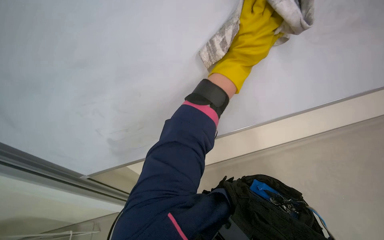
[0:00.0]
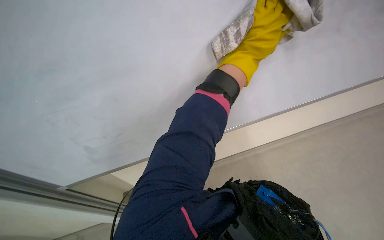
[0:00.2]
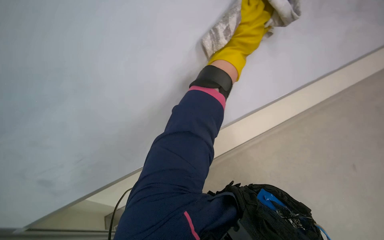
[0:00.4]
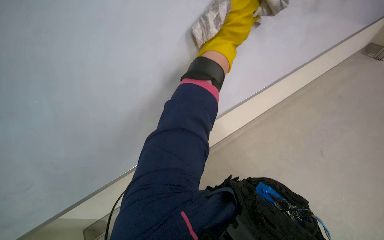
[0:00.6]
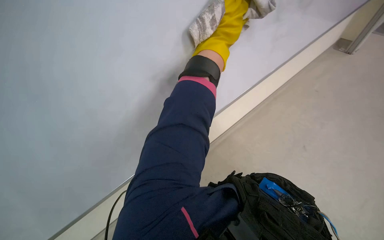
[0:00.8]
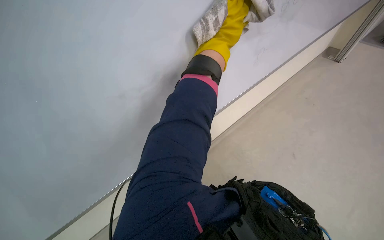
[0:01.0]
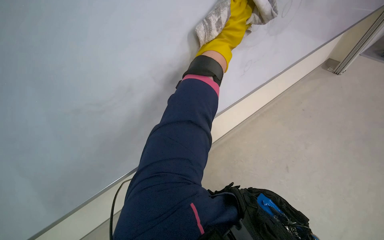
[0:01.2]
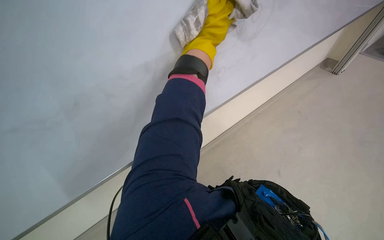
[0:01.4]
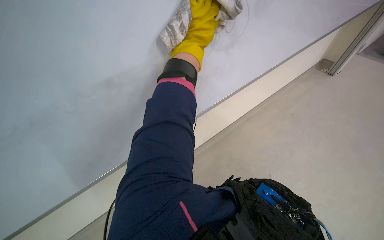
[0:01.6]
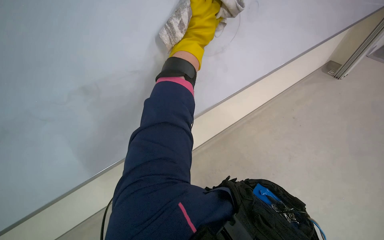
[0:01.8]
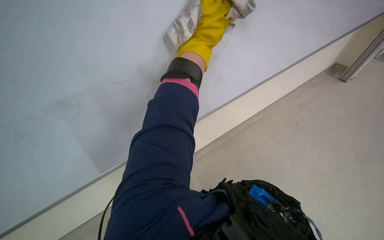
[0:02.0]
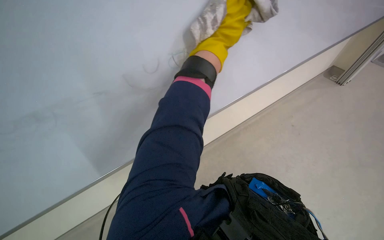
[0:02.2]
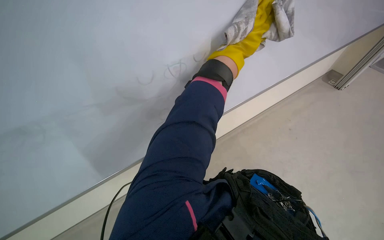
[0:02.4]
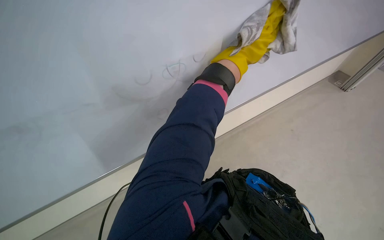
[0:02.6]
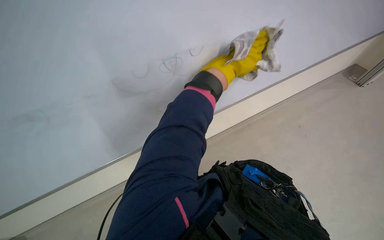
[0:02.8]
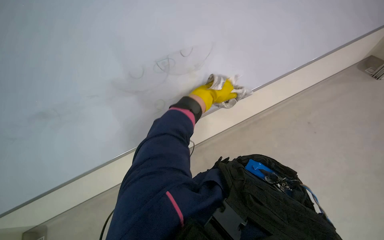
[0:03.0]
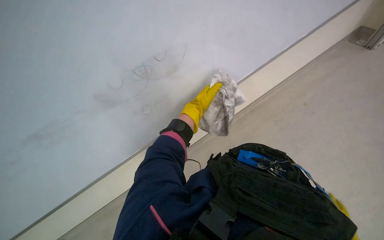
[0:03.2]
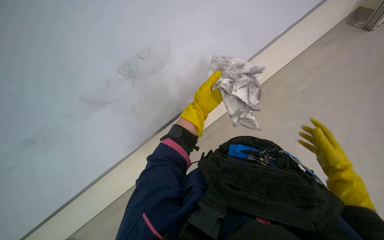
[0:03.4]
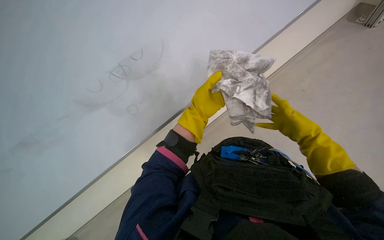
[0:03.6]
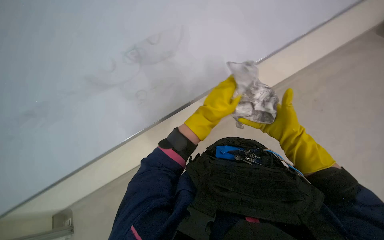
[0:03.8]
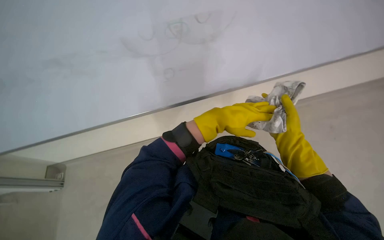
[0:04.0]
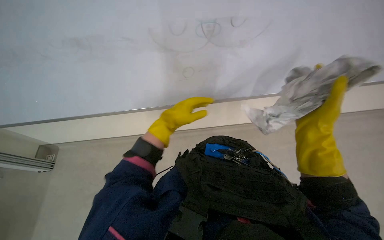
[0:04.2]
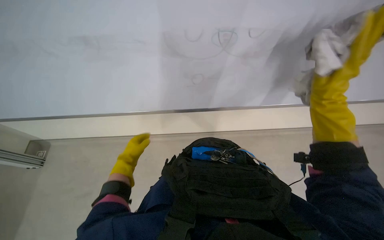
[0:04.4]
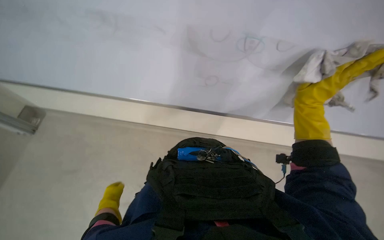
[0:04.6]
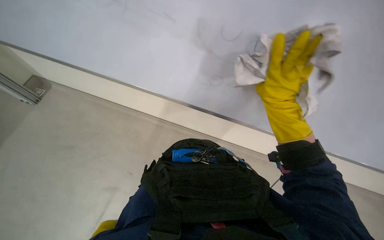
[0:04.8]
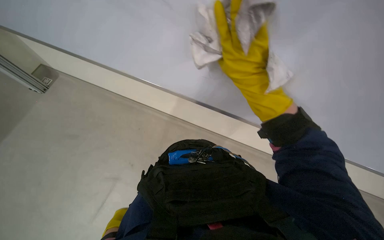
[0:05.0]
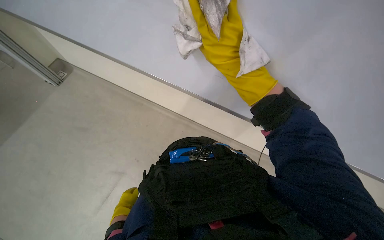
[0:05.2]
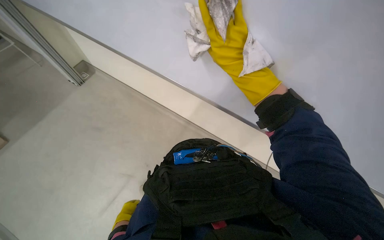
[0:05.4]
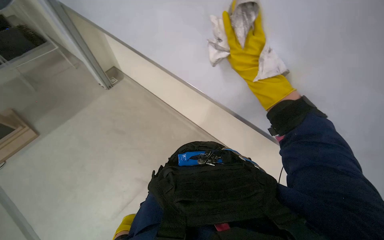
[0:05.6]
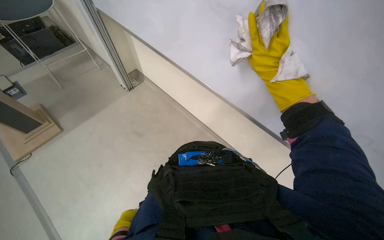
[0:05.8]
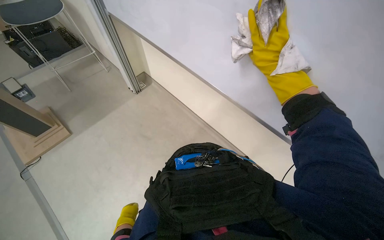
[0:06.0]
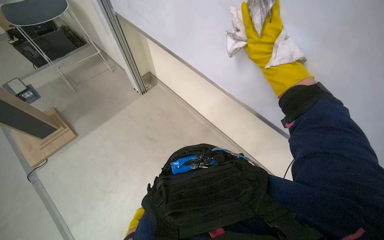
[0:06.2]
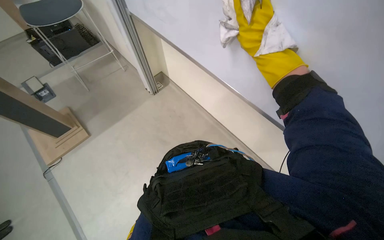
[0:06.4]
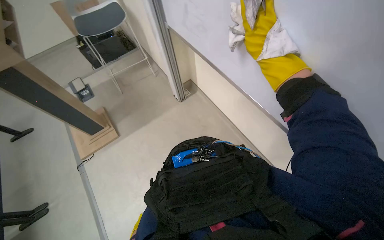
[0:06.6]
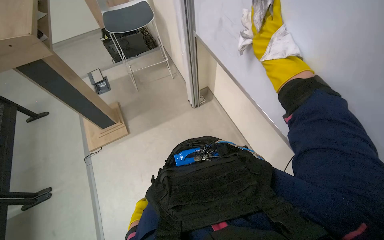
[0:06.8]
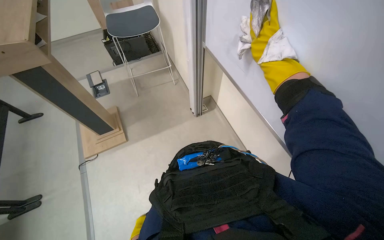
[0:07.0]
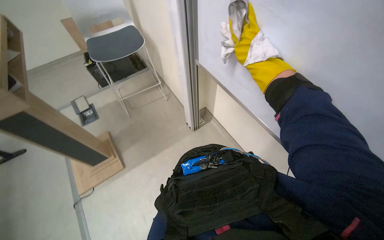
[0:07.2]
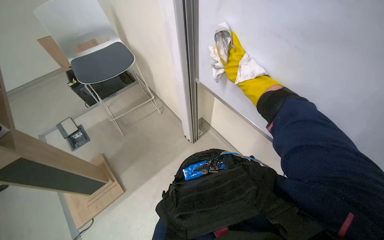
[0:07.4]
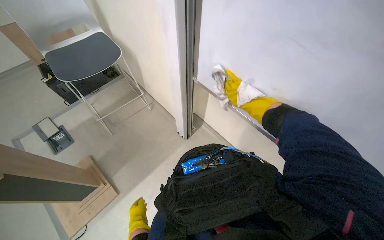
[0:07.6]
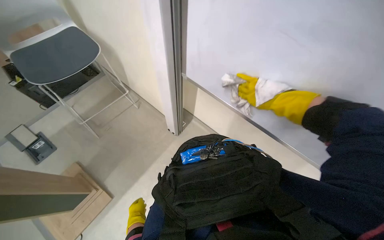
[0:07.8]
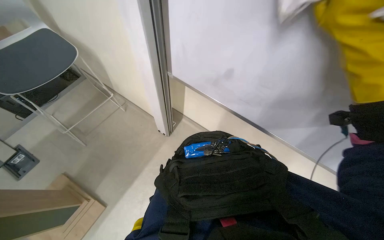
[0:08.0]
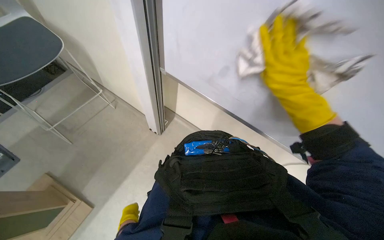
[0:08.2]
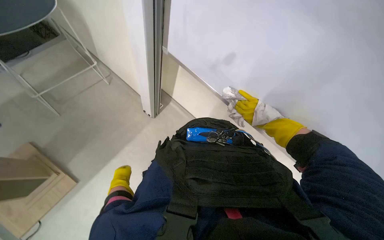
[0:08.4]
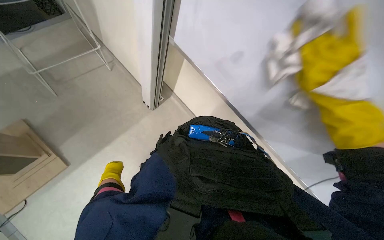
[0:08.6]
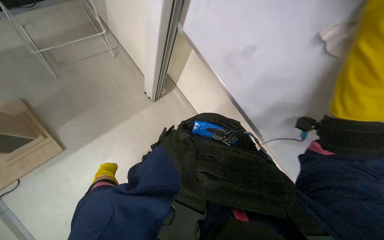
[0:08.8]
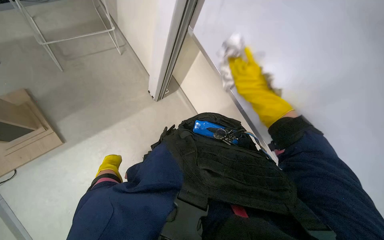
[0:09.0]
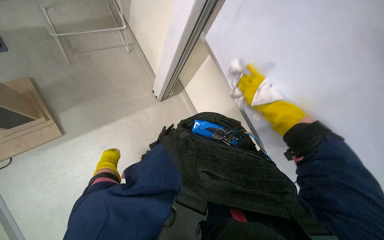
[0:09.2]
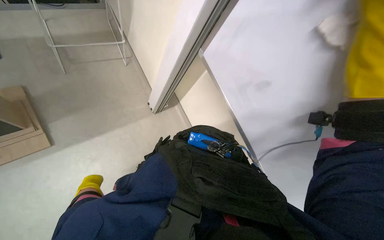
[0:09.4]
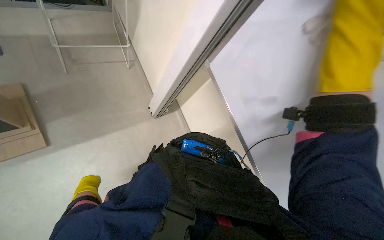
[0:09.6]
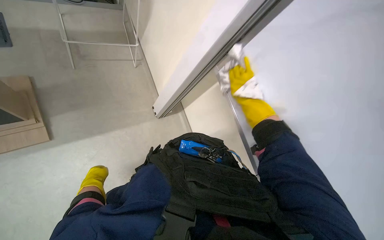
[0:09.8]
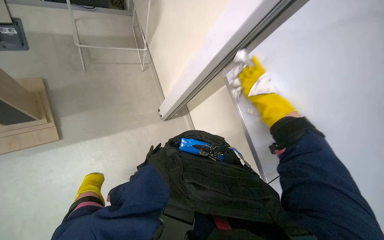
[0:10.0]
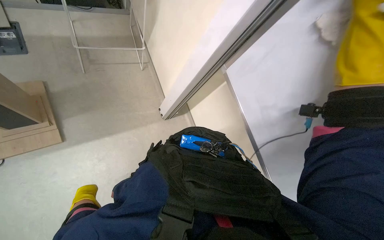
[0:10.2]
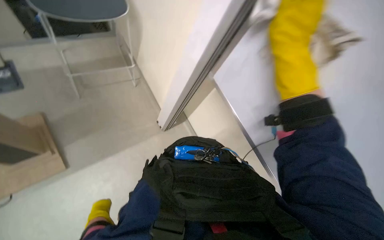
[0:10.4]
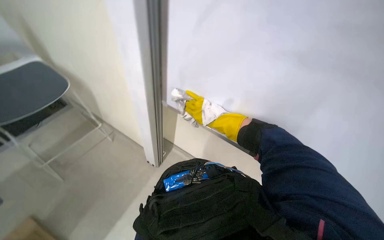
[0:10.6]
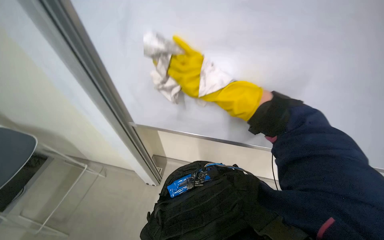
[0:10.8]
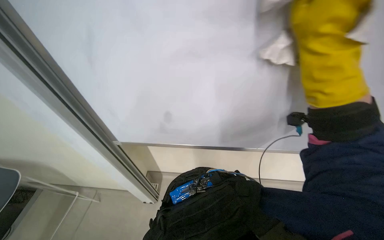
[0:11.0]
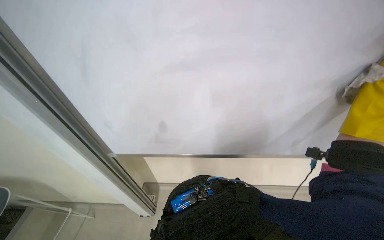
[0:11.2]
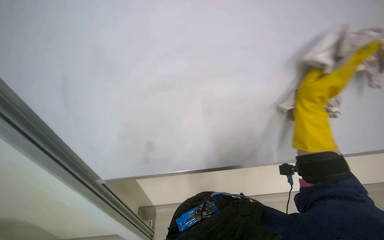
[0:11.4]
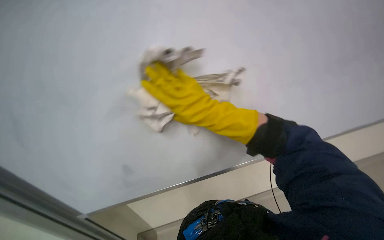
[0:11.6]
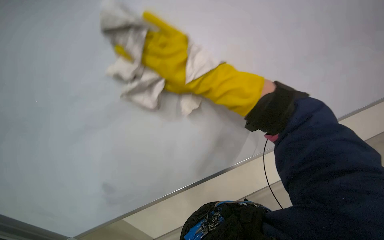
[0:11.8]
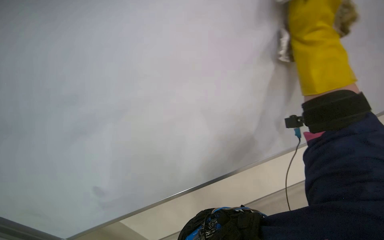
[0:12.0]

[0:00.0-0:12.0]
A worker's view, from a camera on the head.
Job: wiping surfaces.
The whole recording: Wiping a large whiteboard. The worker wipes a large whiteboard with a cloth.
0:00.0 to 0:01.6: The head rotates about 15 degrees to the right. The wearer looks approximately 25 degrees further upward.
0:07.6 to 0:09.0: The view pans to the right by about 15 degrees.
0:09.0 to 0:10.4: The left hand goes nearer and farther, some 20 cm each way, reversing 2 times.
0:10.4 to 0:12.0: The head turns to the right by approximately 45 degrees. The wearer looks roughly 15 degrees further upward.

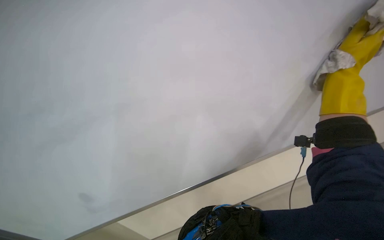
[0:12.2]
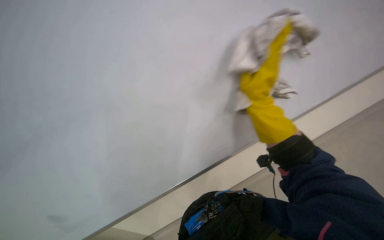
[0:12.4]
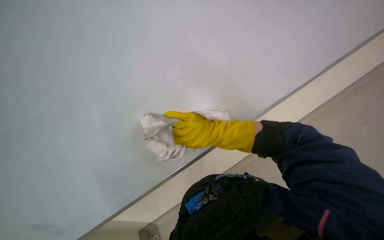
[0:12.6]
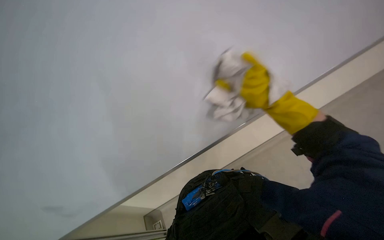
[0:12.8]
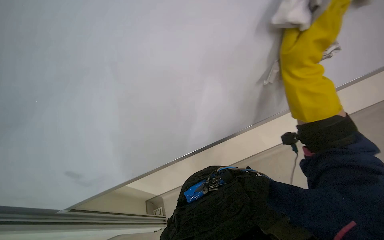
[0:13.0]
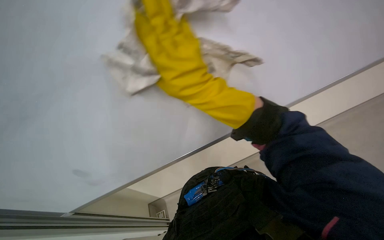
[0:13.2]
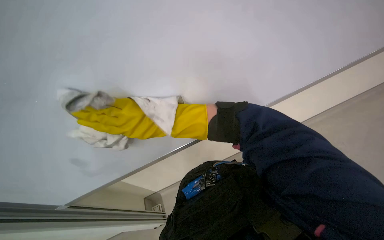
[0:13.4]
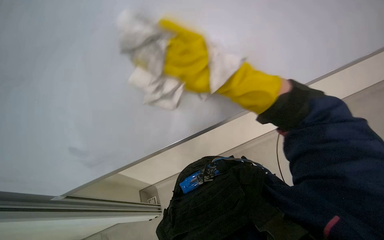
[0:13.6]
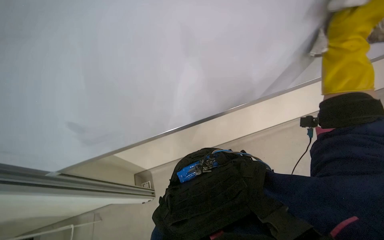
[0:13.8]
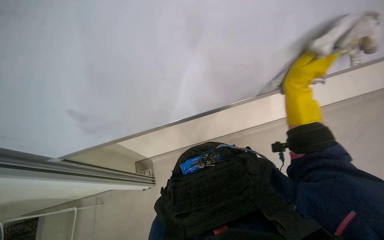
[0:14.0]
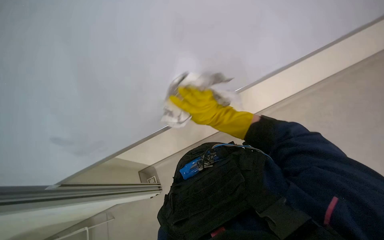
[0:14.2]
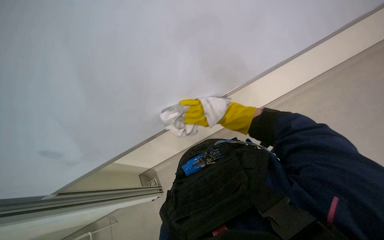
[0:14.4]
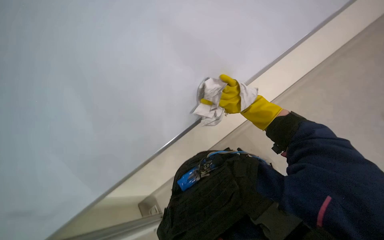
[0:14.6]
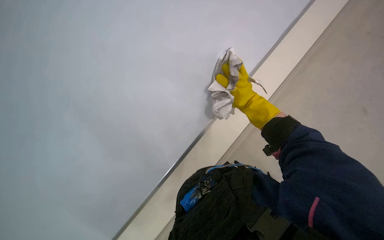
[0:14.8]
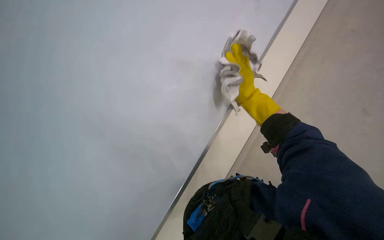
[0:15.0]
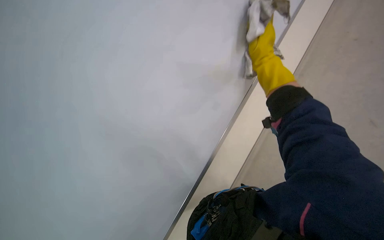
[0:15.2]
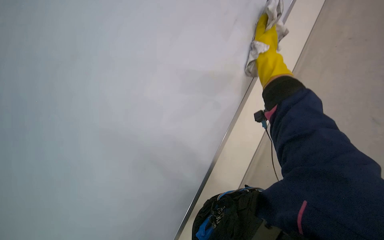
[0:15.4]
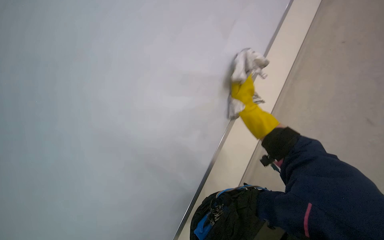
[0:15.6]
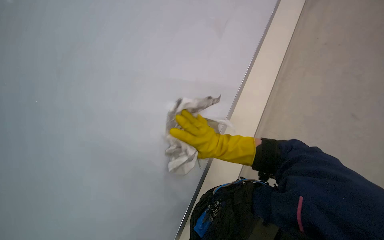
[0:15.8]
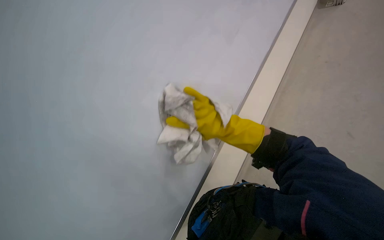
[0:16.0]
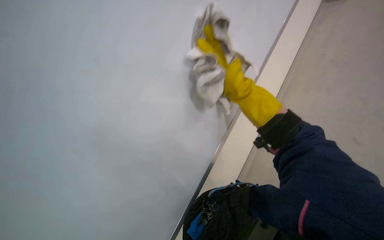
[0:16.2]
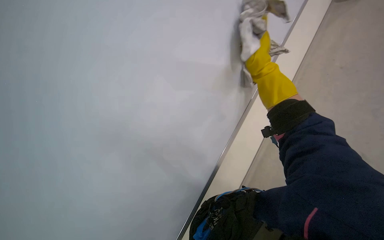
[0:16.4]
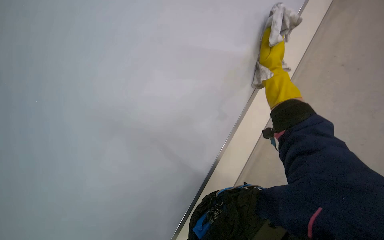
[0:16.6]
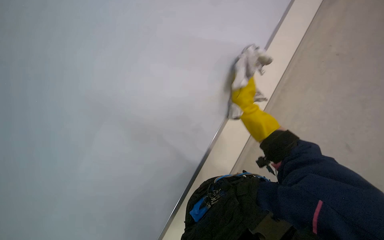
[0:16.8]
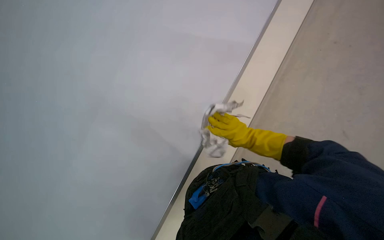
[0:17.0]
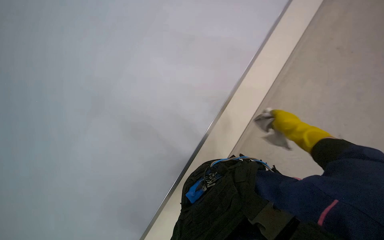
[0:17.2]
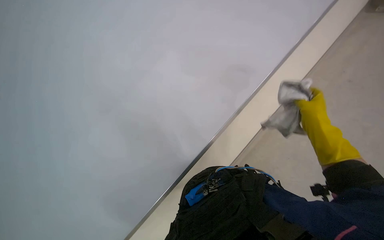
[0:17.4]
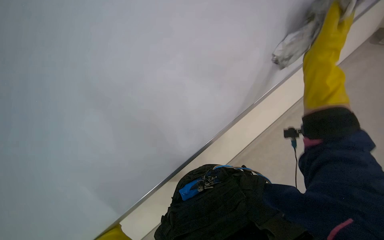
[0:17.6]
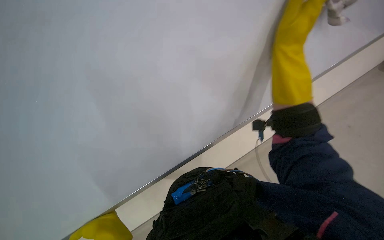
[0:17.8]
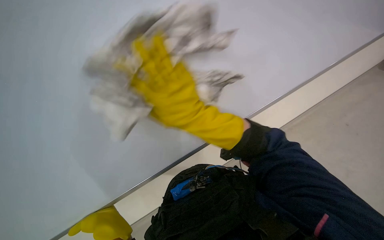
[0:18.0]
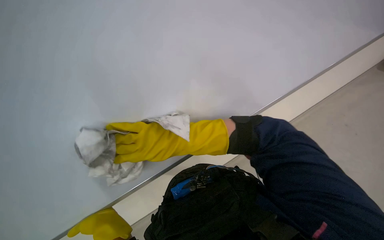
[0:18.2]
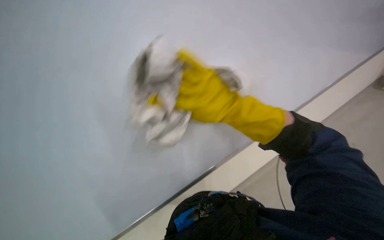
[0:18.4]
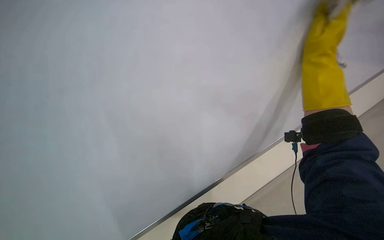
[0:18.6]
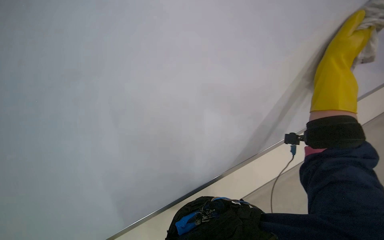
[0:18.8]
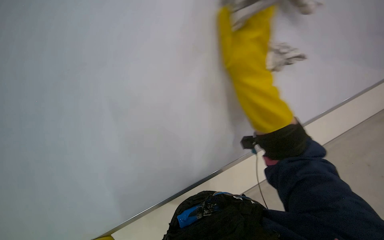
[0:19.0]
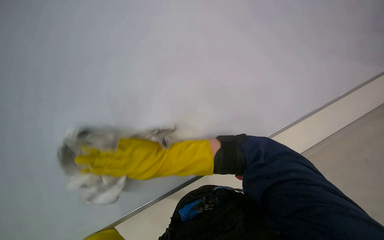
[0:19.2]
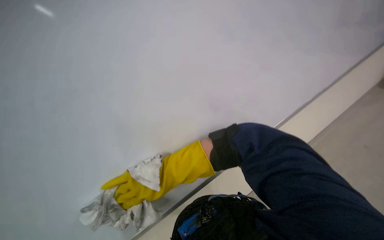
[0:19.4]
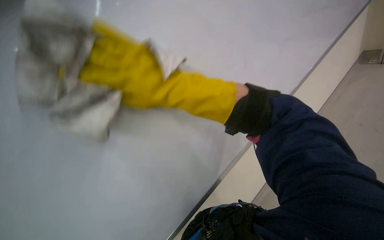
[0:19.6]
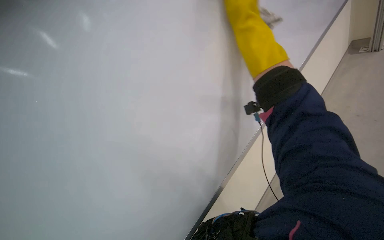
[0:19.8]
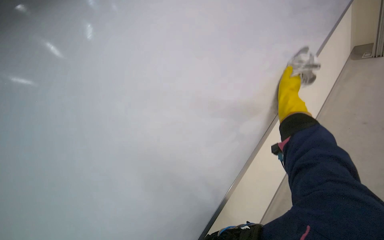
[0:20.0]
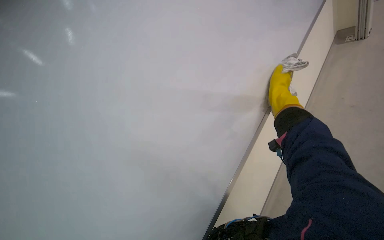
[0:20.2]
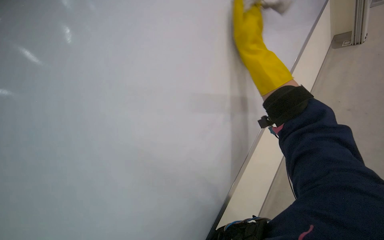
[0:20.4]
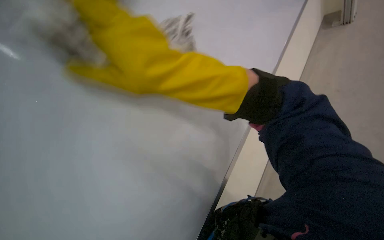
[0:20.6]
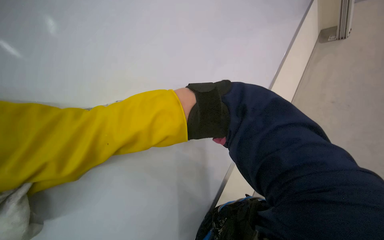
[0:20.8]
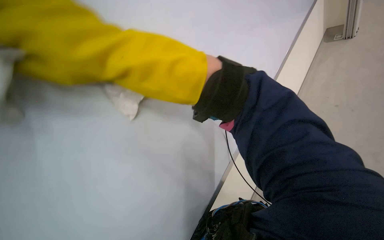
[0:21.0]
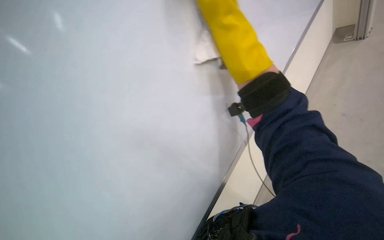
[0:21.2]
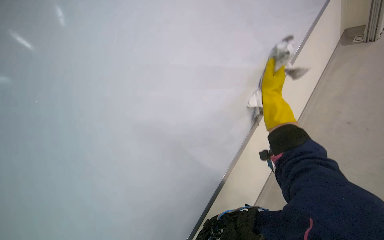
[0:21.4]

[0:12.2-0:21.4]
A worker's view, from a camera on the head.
Job: wiping surfaces.
The whole recording: Wiping a large whiteboard. The worker wipes a large whiteboard with a cloth.
0:12.2 to 0:13.8: The view tilts roughly 15 degrees downward.
0:13.8 to 0:15.2: The camera pitches upward, by roughly 20 degrees.
0:15.2 to 0:16.8: The right hand moves up and down the picture over roughly 25 cm, changing direction 2 times.
0:16.8 to 0:18.4: The right hand goes left and right, about 40 cm each way, reversing 2 times.
